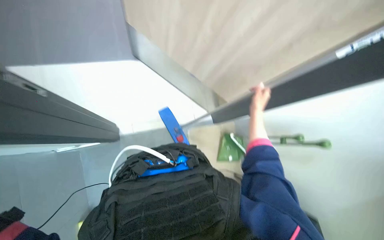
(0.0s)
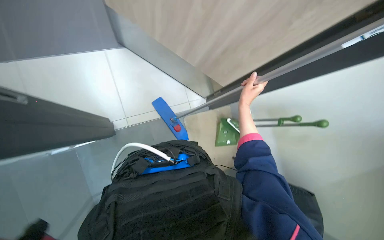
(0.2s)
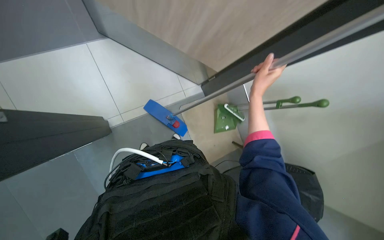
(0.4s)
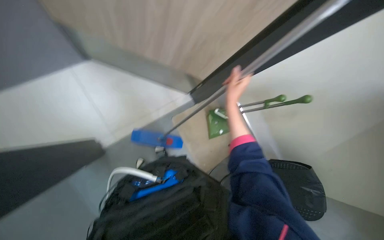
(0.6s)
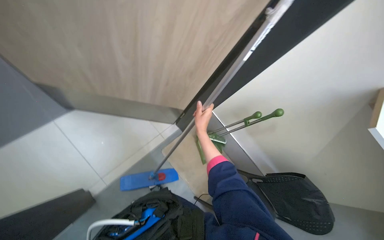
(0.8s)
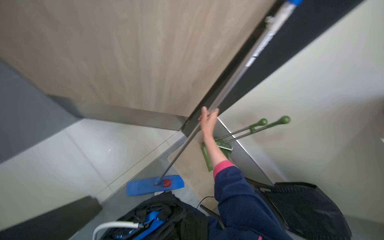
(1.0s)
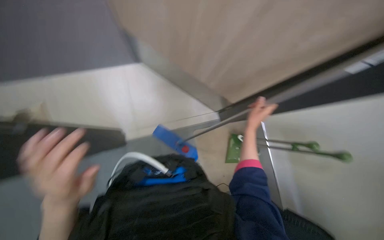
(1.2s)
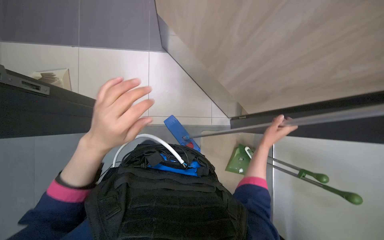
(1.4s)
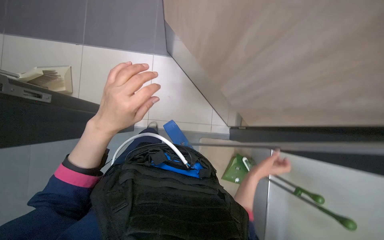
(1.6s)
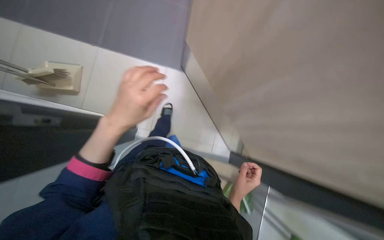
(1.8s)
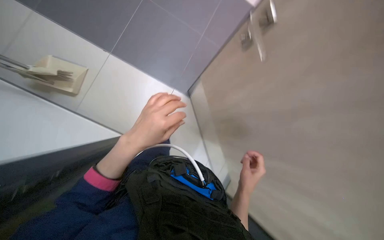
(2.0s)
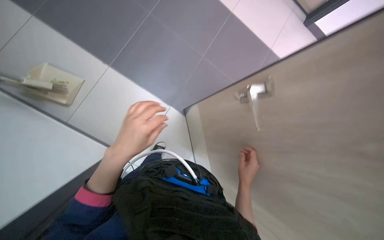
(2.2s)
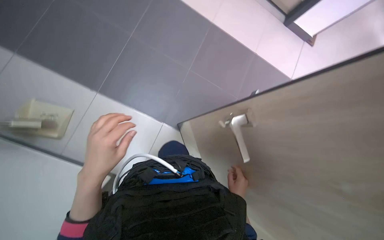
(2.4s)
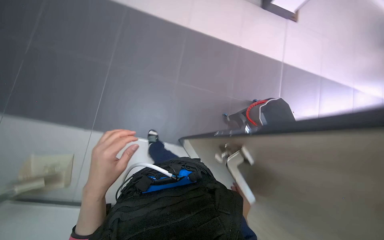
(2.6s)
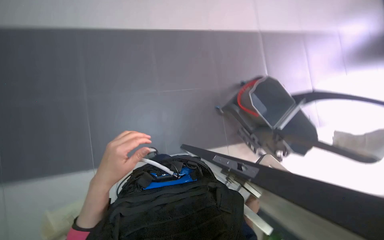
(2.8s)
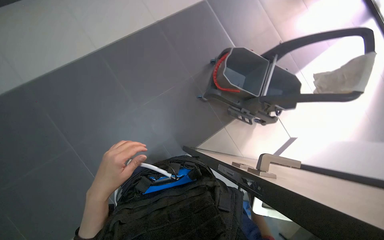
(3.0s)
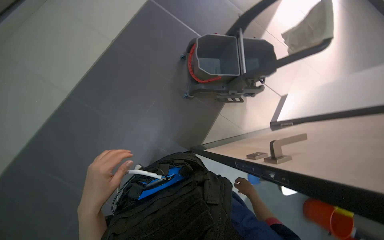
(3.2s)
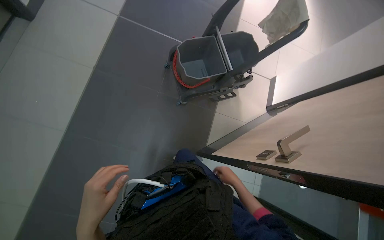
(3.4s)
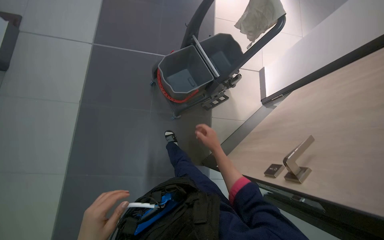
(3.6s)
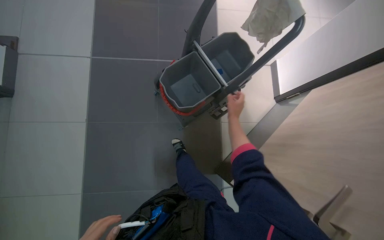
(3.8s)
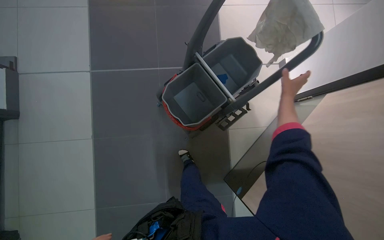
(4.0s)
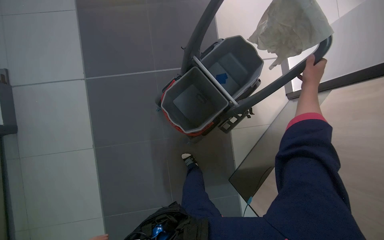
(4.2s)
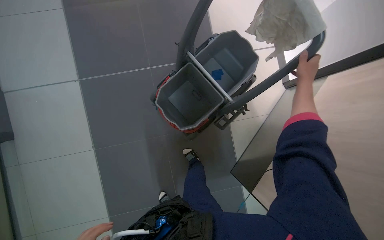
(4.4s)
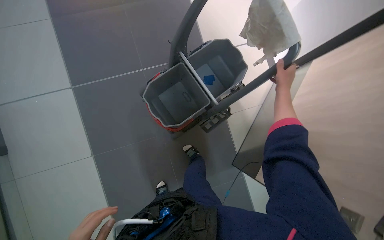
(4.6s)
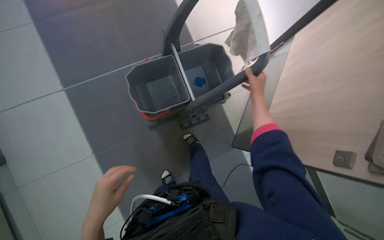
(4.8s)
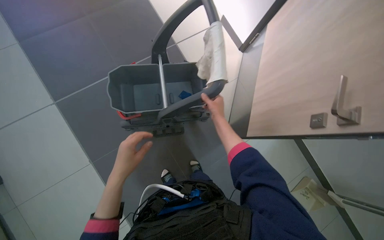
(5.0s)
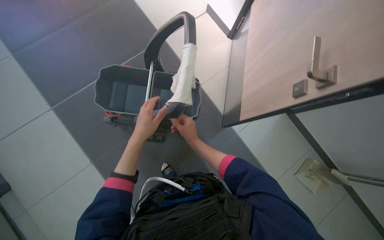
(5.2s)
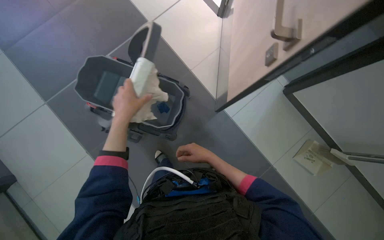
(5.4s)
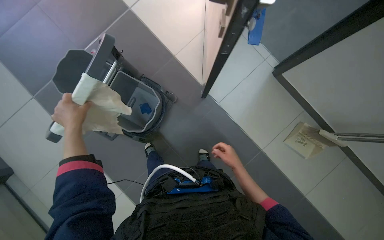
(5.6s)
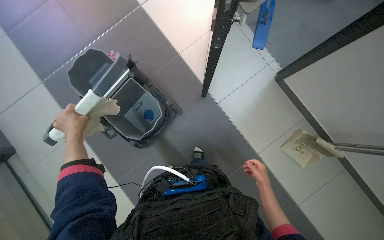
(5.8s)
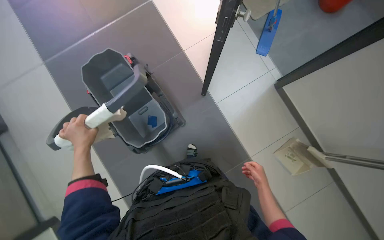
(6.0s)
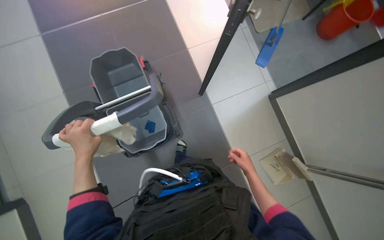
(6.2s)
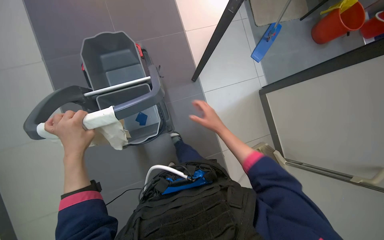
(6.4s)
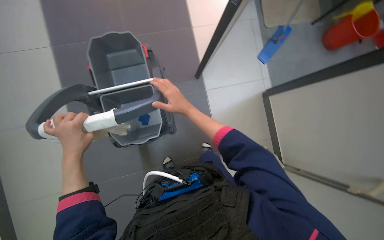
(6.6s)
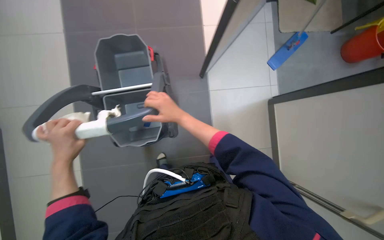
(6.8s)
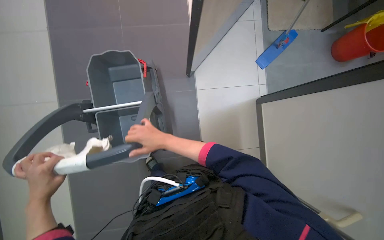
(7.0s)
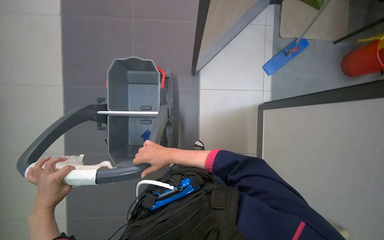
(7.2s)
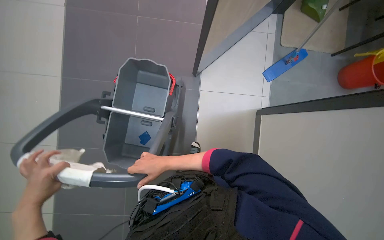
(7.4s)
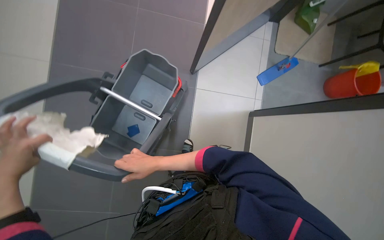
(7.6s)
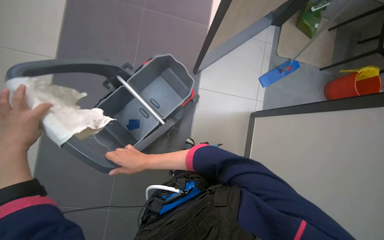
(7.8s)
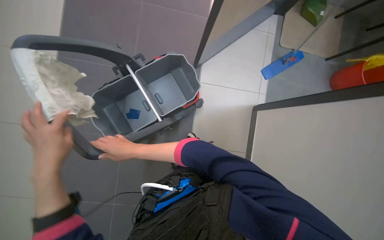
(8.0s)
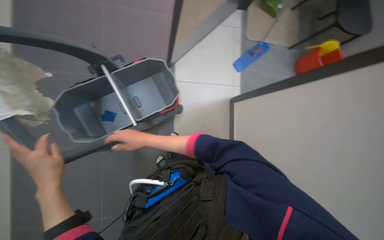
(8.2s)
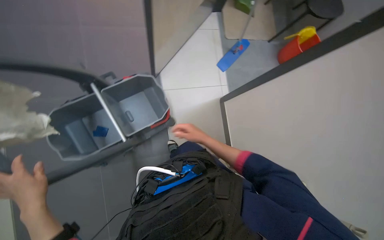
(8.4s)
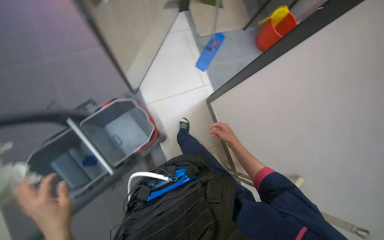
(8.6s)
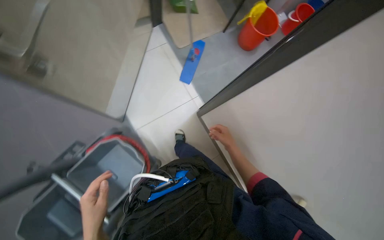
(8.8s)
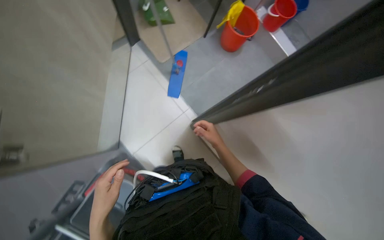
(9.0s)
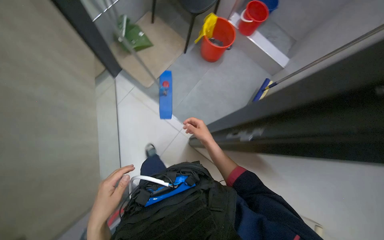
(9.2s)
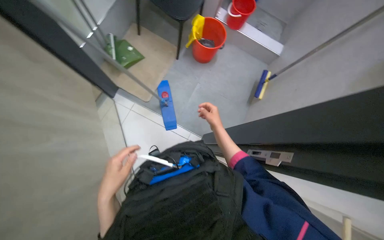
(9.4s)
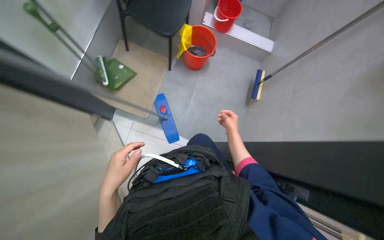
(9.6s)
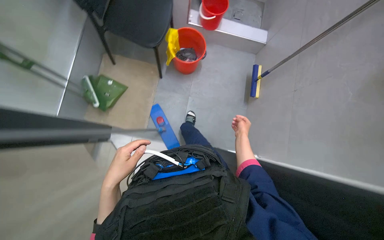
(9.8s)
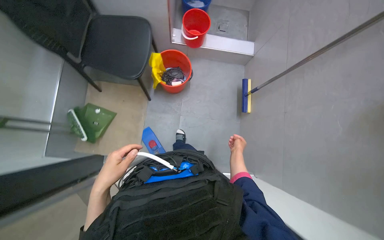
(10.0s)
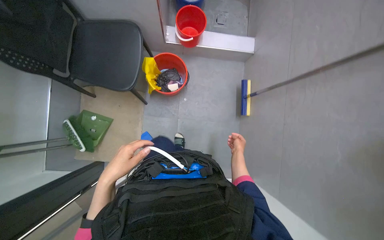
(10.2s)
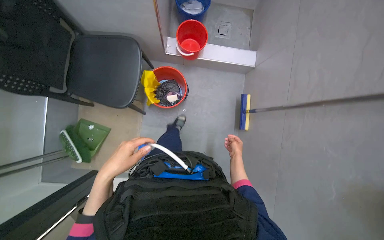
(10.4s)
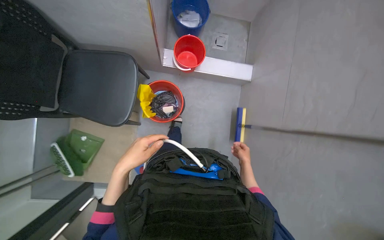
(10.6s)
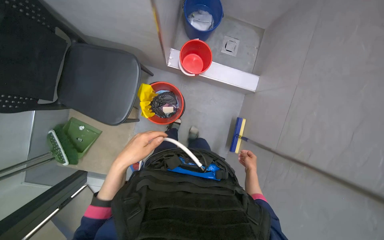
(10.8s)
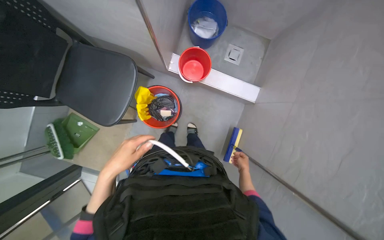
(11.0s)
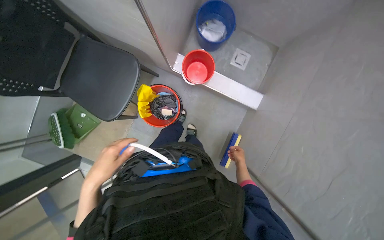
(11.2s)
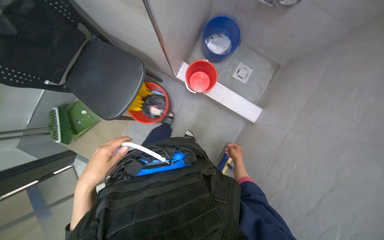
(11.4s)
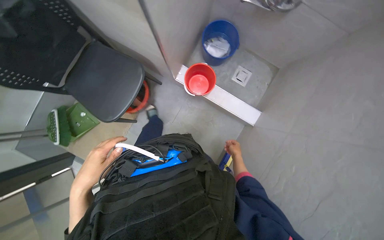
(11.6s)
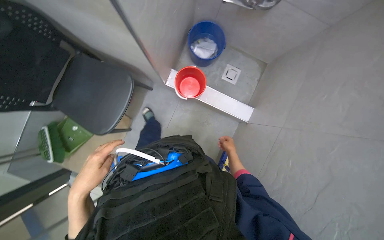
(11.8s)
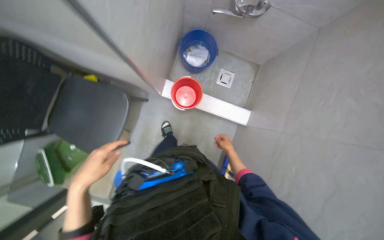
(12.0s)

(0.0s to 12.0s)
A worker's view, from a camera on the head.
Job: preparing cleaning supplies.
The whole recording: Preparing cleaning tools and mopping floor. The worker prepares the mop bucket with water and cleaning solution, and cleans buckets.
1.6s - 3.0s: The scene rotates counterclockwise by about 30 degrees.
3.0s - 4.4s: The camera travels some 70 cm. The view tilts some 20 degrees downward. Everything in view rotates about 65 degrees counterclockwise.
4.4s - 6.0s: The right hand is displaced down the picture by some 40 cm.
6.0s - 7.6s: The left hand travels nearer to the camera by some 10 cm, while the right hand heads up the picture and to the left, covering approximately 40 cm.
7.6s - 9.0s: The wearer looks about 50 degrees further to the right.
9.0s - 10.4s: The wearer moves roughly 1 m. The view tilts about 20 degrees downward. The scene rotates counterclockwise by roughly 35 degrees.
10.4s - 12.0s: The wearer moves roughly 40 cm.

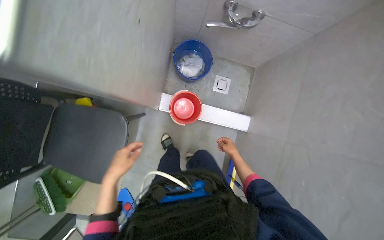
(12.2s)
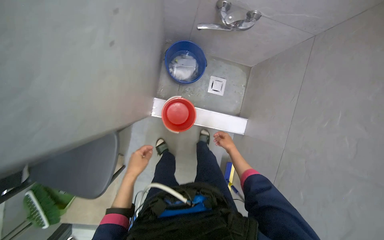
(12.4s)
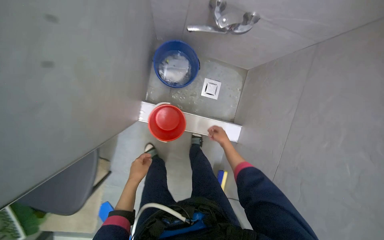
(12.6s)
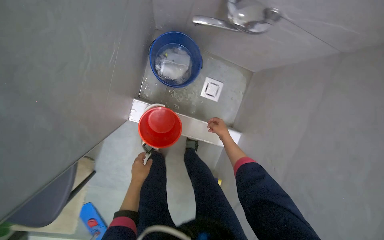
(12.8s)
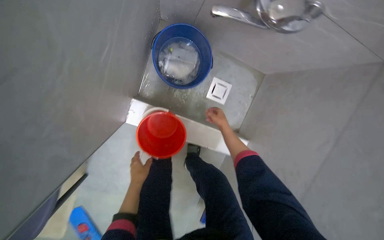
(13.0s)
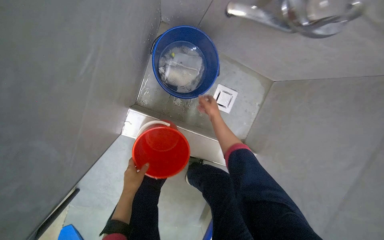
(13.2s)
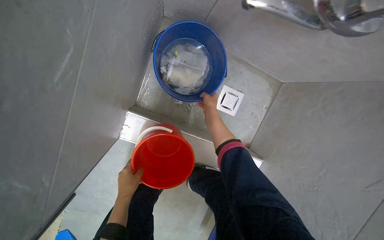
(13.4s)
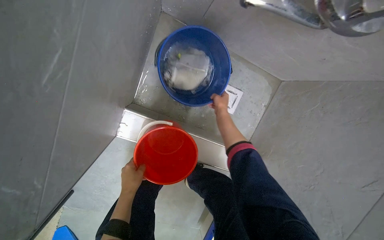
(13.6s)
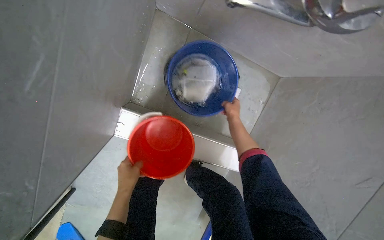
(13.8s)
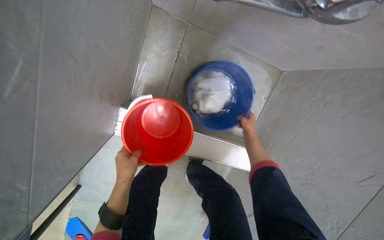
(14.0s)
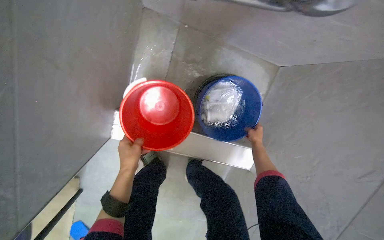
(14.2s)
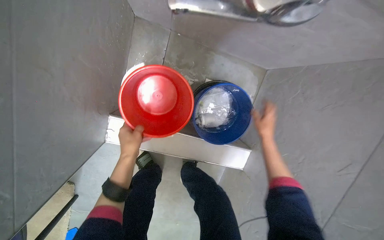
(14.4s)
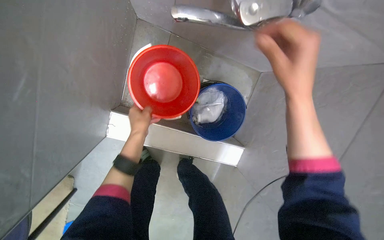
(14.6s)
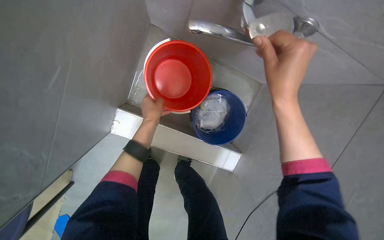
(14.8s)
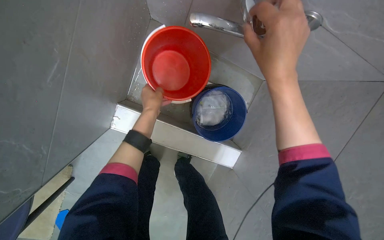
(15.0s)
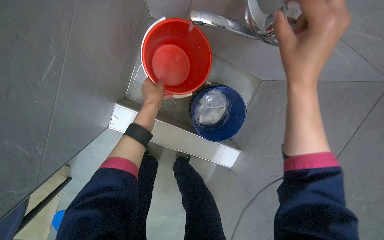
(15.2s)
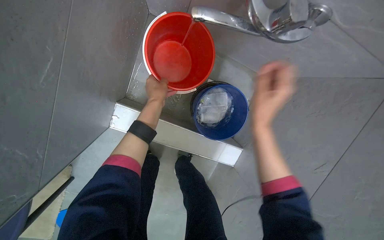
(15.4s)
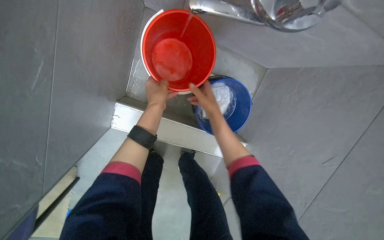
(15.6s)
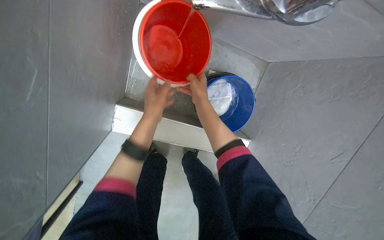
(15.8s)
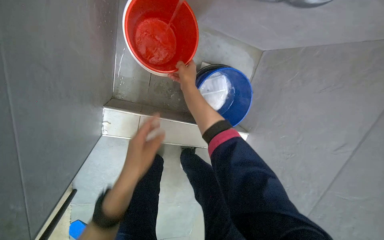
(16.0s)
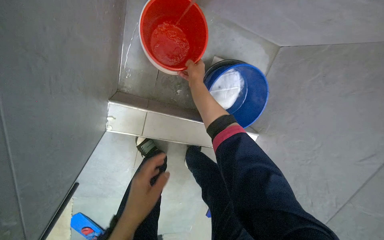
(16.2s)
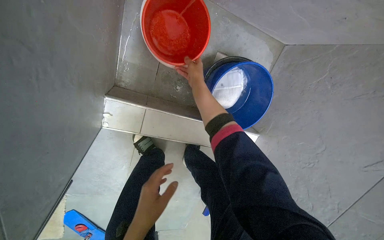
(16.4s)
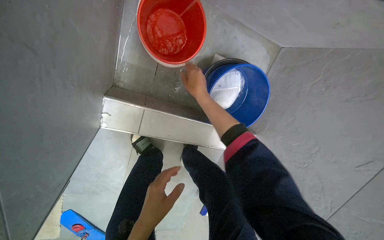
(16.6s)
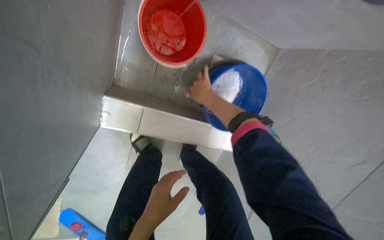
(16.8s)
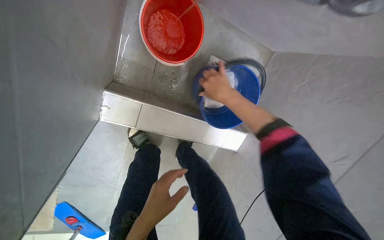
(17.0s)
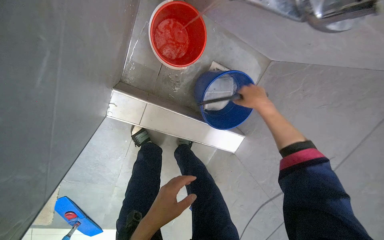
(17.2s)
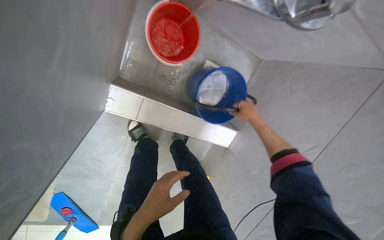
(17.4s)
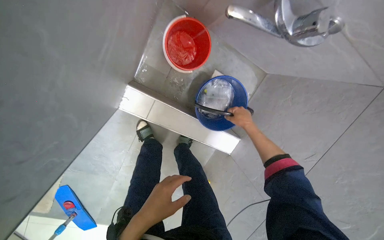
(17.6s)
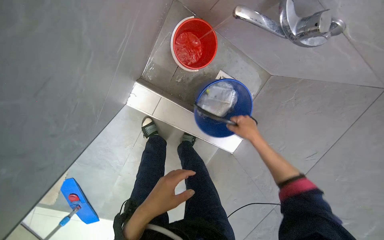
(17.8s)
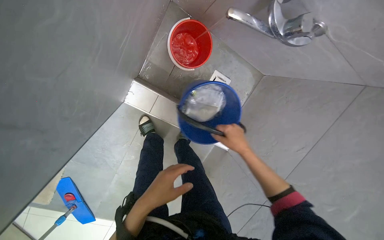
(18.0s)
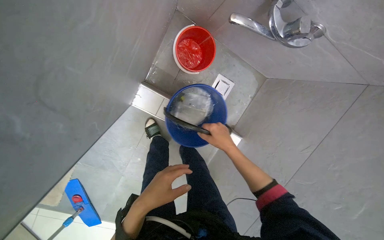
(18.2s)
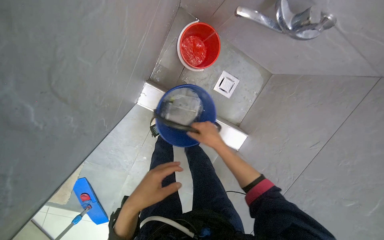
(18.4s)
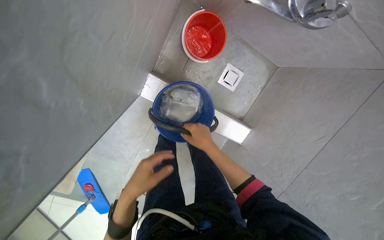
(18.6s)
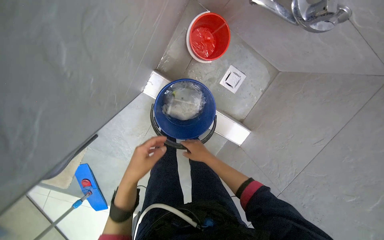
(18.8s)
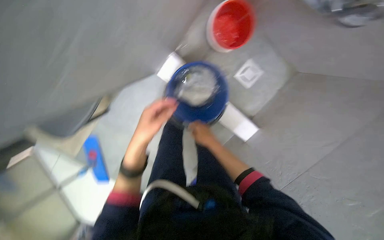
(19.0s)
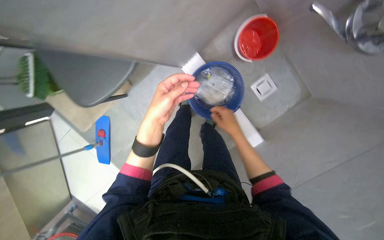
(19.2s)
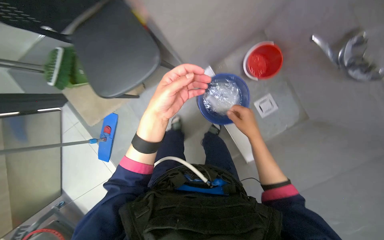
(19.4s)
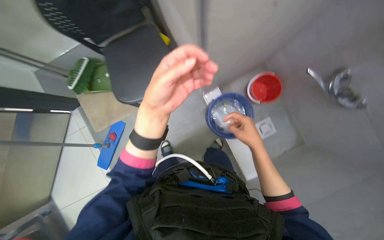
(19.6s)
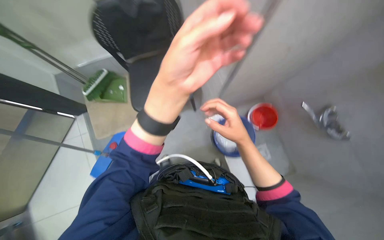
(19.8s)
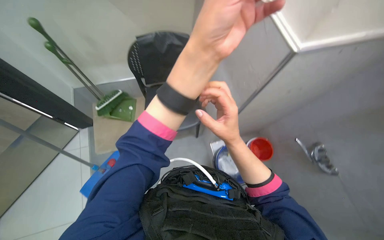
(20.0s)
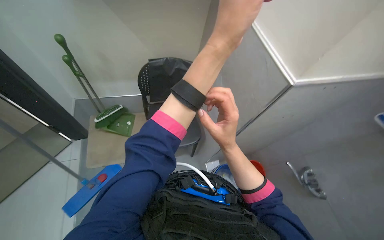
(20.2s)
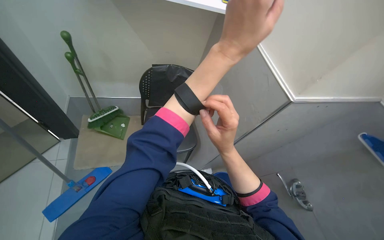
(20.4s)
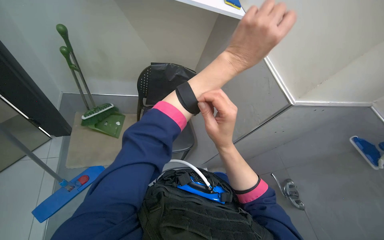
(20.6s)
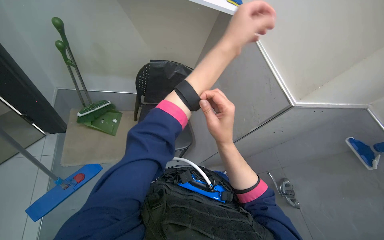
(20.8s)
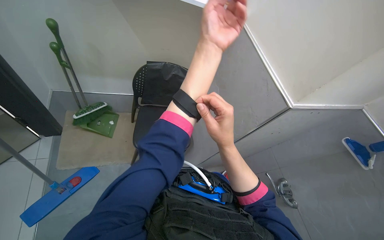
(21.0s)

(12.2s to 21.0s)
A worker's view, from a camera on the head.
Job: preparing cleaning supplies.
The whole recording: Preparing cleaning tools and mopping floor. The worker prepares the mop bucket with water and cleaning solution, and cleans buckets.
12.2s - 13.6s: The camera is carried roughly 60 cm.
13.6s - 15.2s: The right hand heads nearer to the camera, covering about 50 cm; the left hand travels up the picture and to the right by about 30 cm.
15.2s - 16.6s: The right hand travels farther from the camera and to the left by about 40 cm; the left hand heads down the picture, covering about 30 cm.
16.6s - 18.0s: The right hand goes about 35 cm down the picture and to the right.
18.0s - 19.6s: The wearer moves about 40 cm. The view tips upward by some 15 degrees. The scene rotates clockwise by some 35 degrees.
19.6s - 21.0s: The wearer looks approximately 35 degrees further upward.
